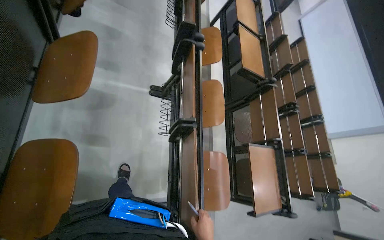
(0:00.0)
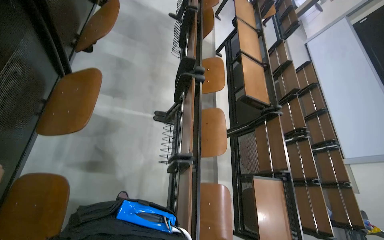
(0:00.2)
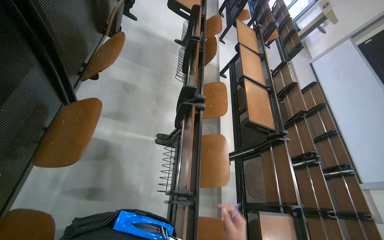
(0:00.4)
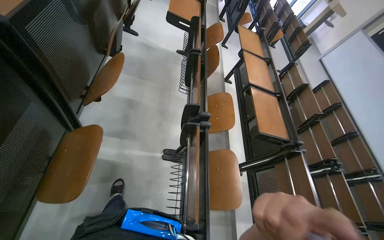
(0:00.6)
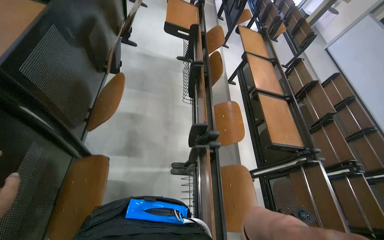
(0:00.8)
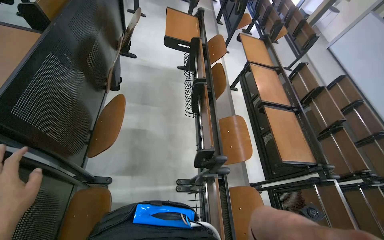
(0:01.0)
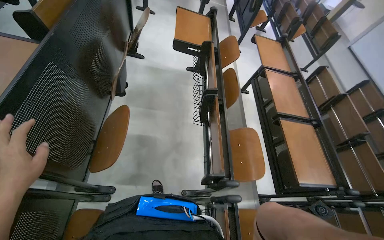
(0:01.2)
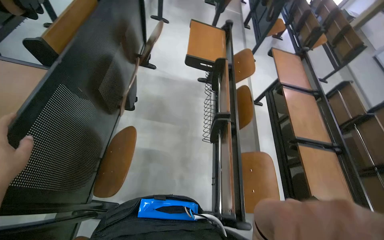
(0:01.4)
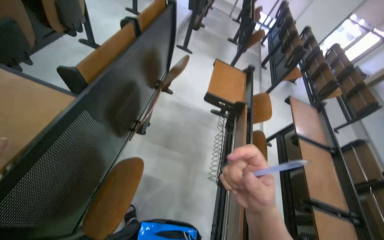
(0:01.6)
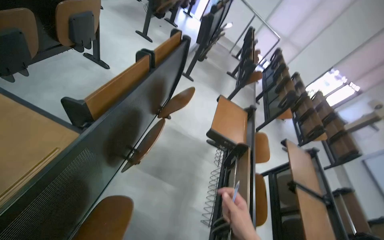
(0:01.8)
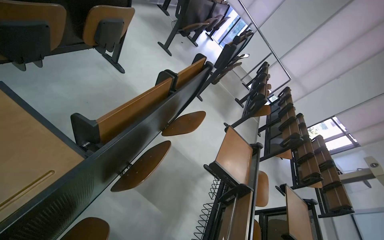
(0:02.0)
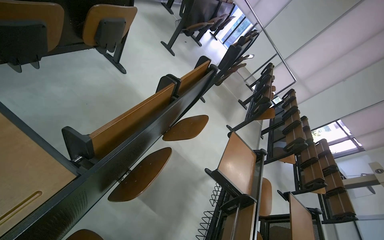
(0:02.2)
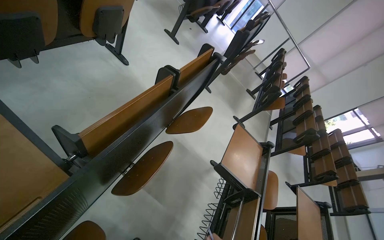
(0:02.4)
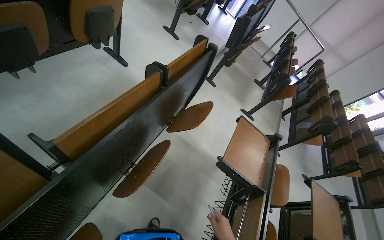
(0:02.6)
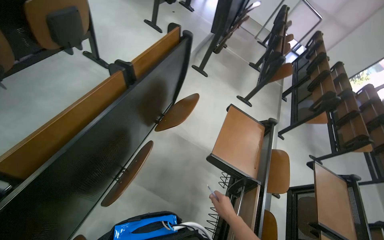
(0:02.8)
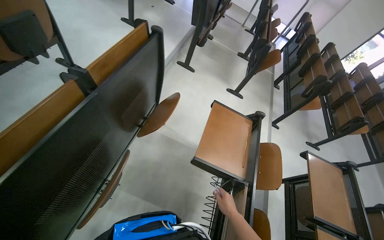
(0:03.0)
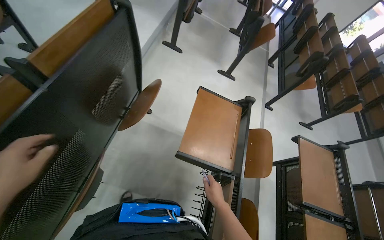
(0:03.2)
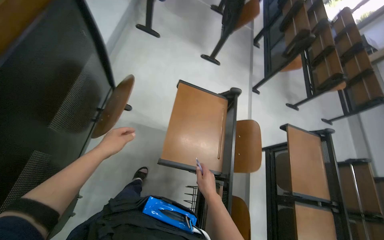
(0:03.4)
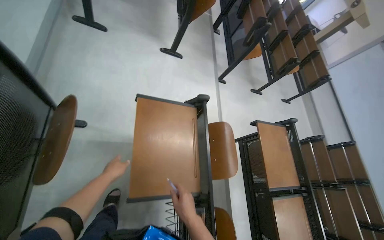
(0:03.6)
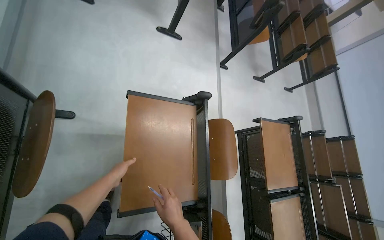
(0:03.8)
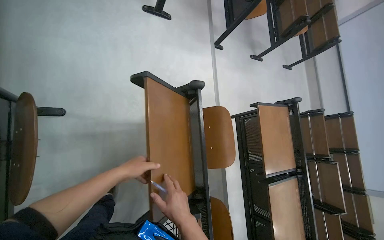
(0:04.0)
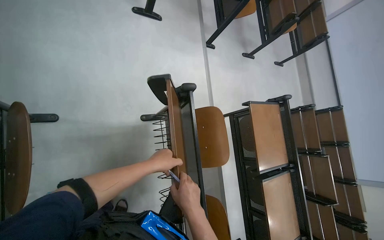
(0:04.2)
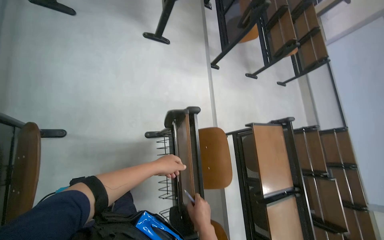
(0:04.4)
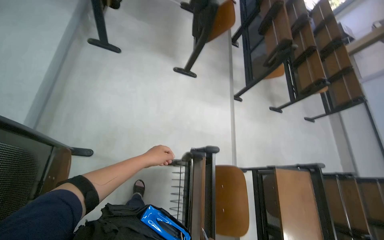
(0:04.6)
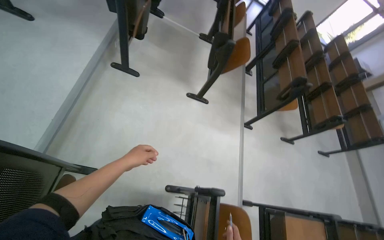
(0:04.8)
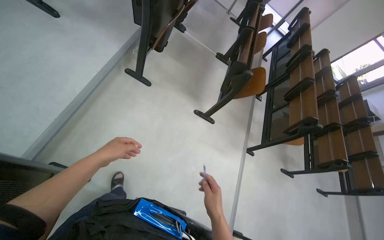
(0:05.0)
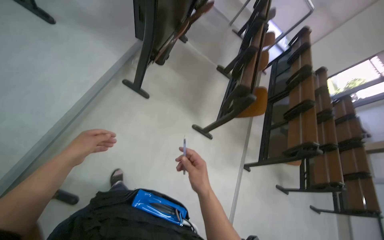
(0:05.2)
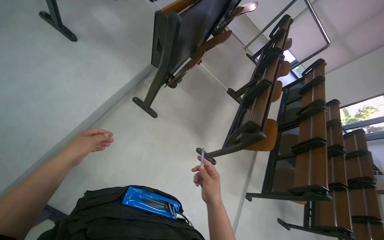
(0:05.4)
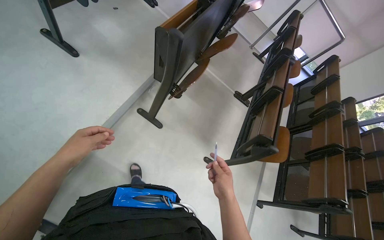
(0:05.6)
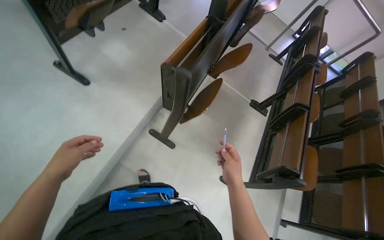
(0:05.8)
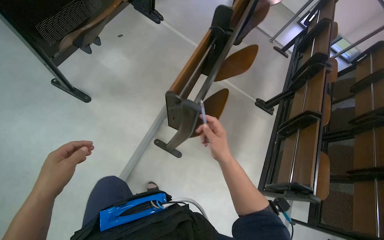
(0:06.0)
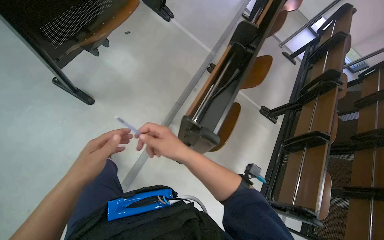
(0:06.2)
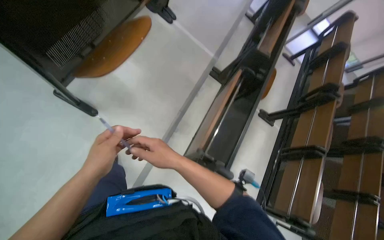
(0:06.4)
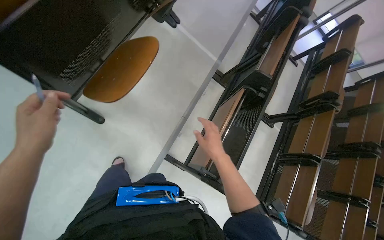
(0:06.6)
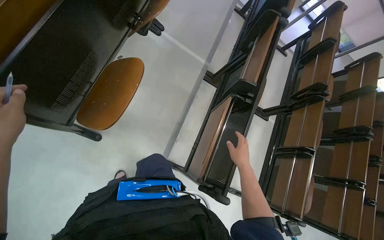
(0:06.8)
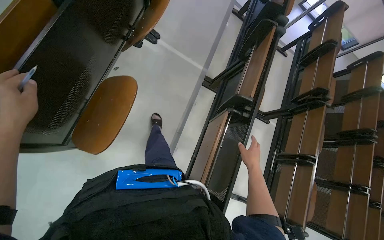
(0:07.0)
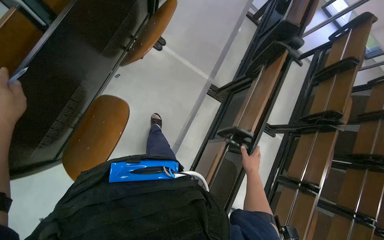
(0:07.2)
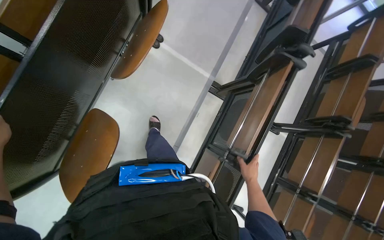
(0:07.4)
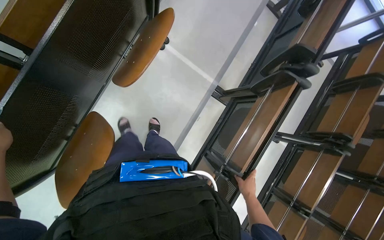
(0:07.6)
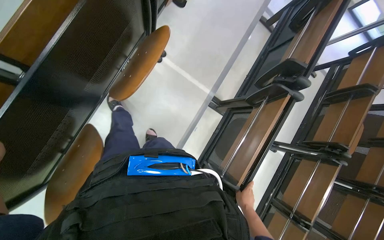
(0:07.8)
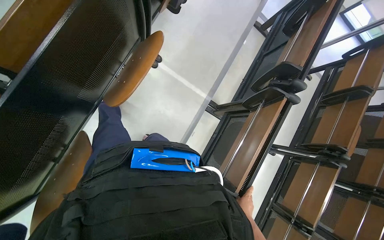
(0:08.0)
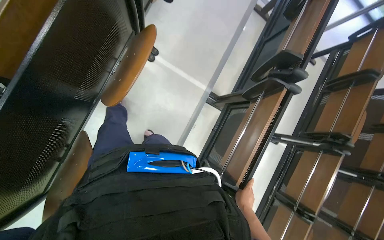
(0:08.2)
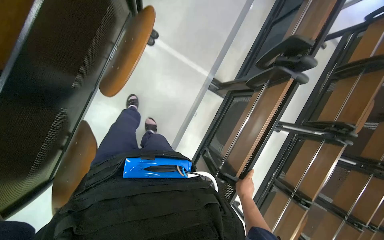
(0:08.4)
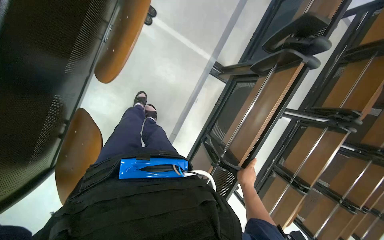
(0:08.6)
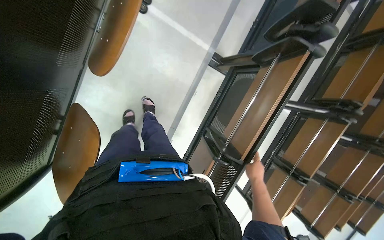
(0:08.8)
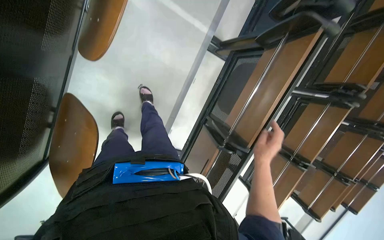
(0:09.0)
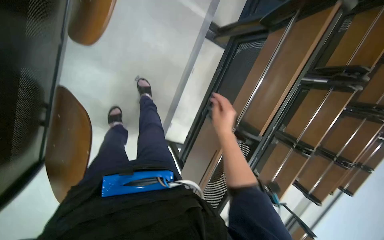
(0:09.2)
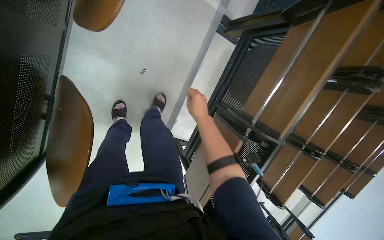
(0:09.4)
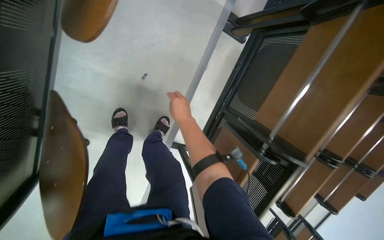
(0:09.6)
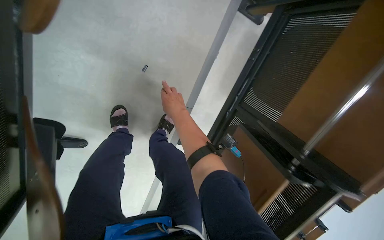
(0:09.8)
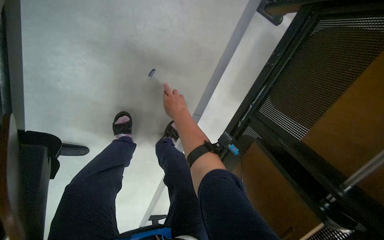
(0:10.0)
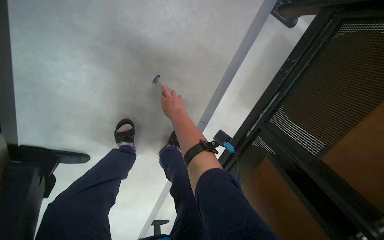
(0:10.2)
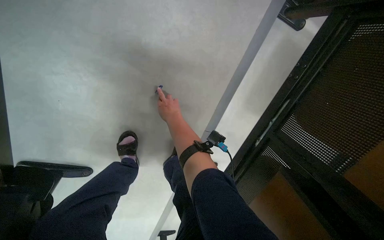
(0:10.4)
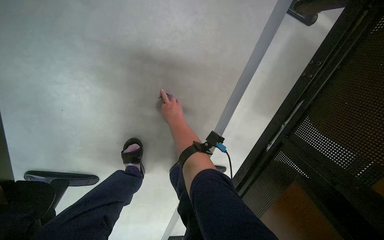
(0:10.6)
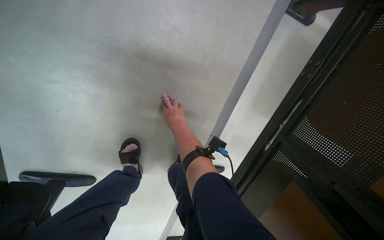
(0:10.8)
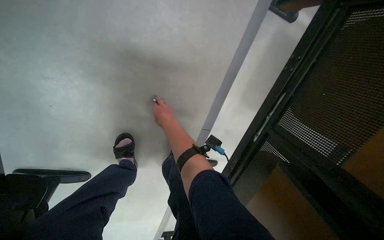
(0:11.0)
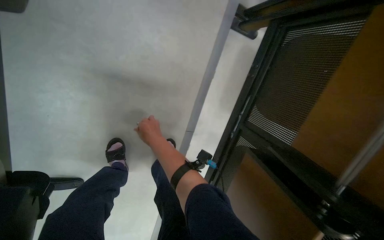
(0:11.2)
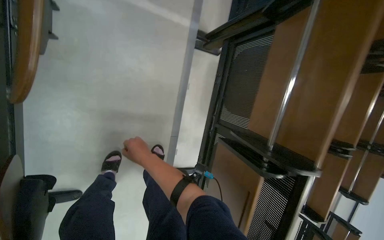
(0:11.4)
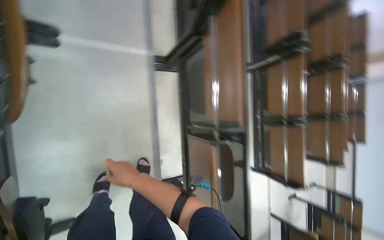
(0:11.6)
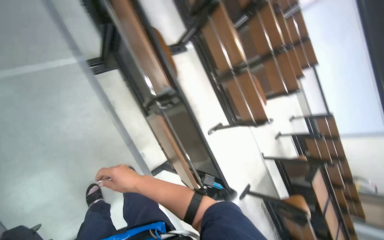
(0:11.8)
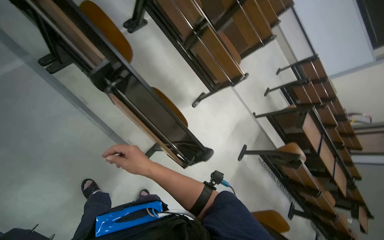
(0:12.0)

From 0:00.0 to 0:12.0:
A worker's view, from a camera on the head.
Job: organizing items.
The whole recording: Folding desks in lecture hall. The worker folds up multiple desks in the lecture hall.
From 0:00.0 to 0:01.6: The head travels roughly 1 m. The view swings roughly 20 degrees to the left. The view tilts approximately 20 degrees upward.
From 0:01.6 to 0:03.0: The wearer moves some 60 cm.
From 0:03.0 to 0:04.4: The wearer moves approximately 70 cm. The head rotates roughly 25 degrees to the right. The view tips downward by some 25 degrees.
From 0:04.4 to 0:06.0: The camera travels some 1 m. The head rotates about 30 degrees to the left. The wearer looks about 15 degrees further upward.
From 0:06.0 to 0:07.6: The camera is carried about 1 m. The wearer looks approximately 25 degrees further downward.
From 0:07.6 to 0:09.0: The wearer looks about 15 degrees further downward.
From 0:09.0 to 0:10.4: The wearer moves about 60 cm.
From 0:10.4 to 0:12.0: The wearer moves some 80 cm. The head turns to the right by some 70 degrees.

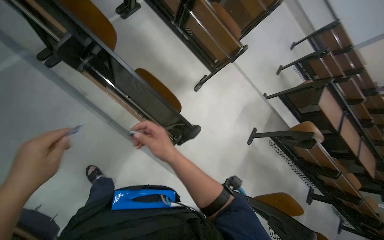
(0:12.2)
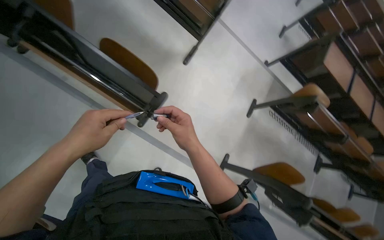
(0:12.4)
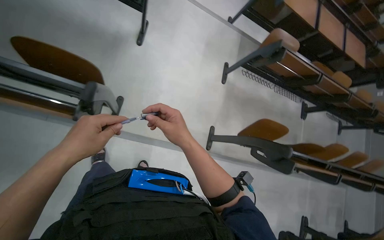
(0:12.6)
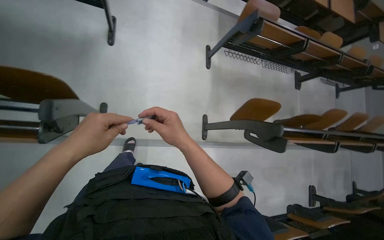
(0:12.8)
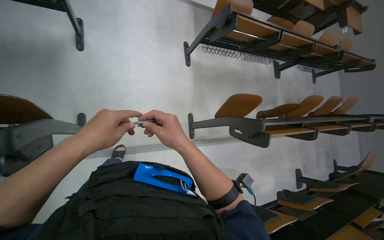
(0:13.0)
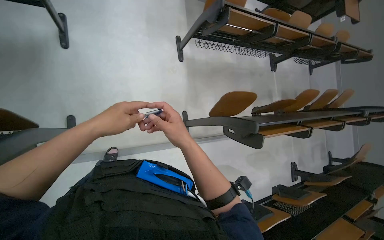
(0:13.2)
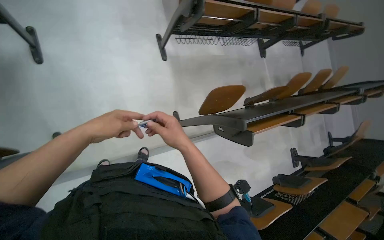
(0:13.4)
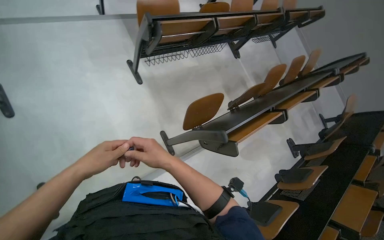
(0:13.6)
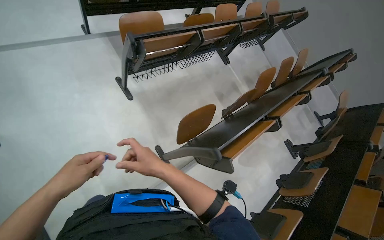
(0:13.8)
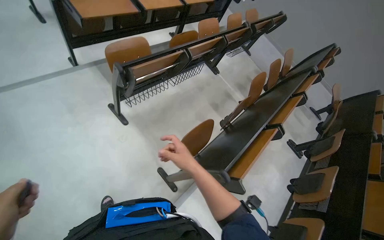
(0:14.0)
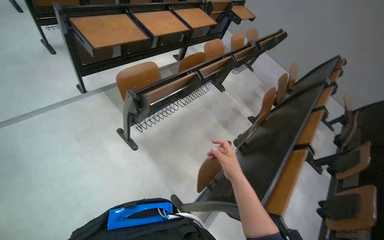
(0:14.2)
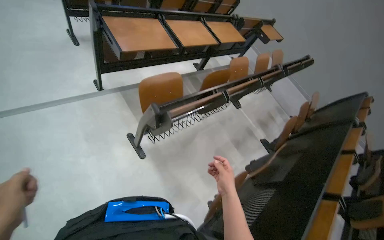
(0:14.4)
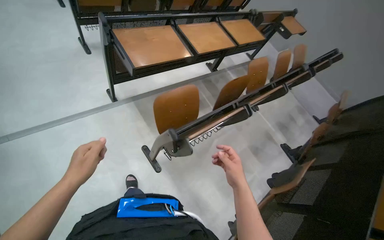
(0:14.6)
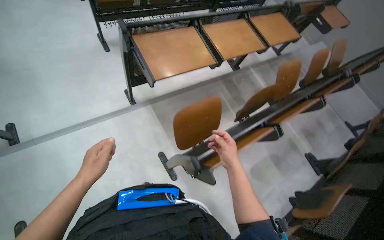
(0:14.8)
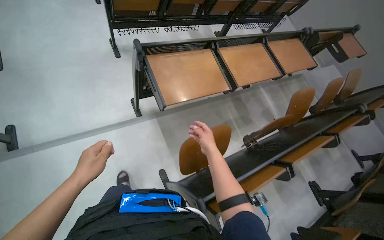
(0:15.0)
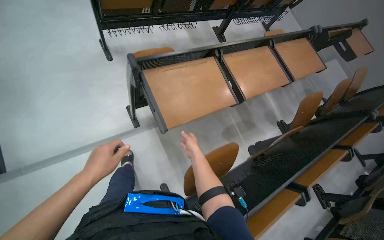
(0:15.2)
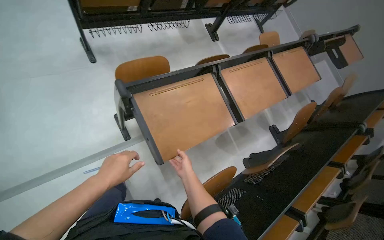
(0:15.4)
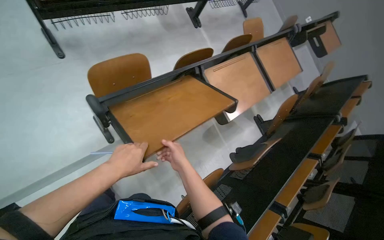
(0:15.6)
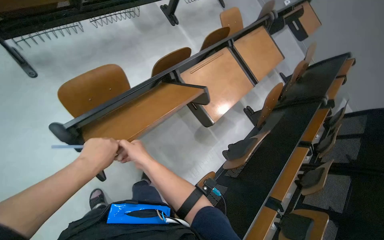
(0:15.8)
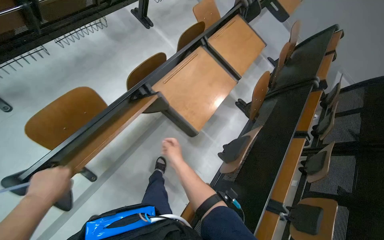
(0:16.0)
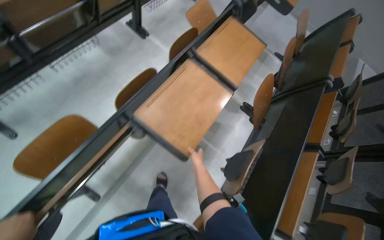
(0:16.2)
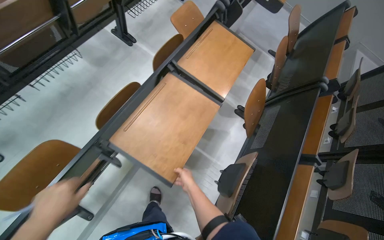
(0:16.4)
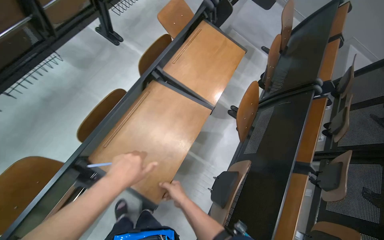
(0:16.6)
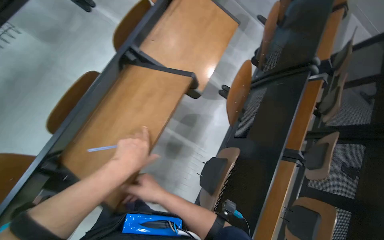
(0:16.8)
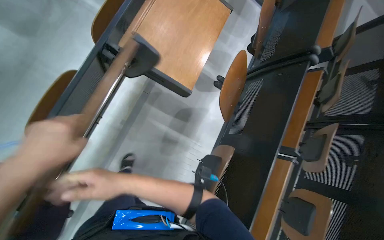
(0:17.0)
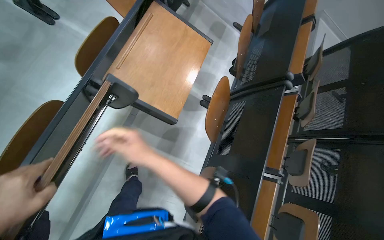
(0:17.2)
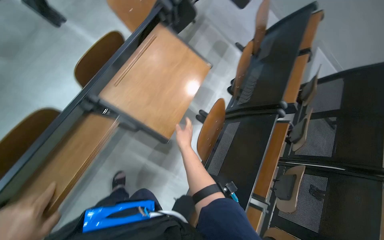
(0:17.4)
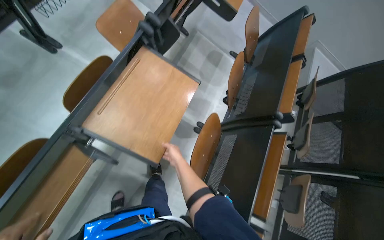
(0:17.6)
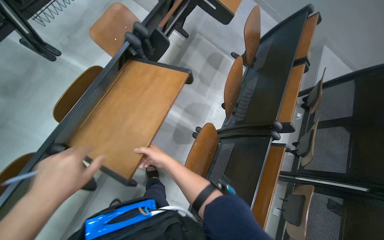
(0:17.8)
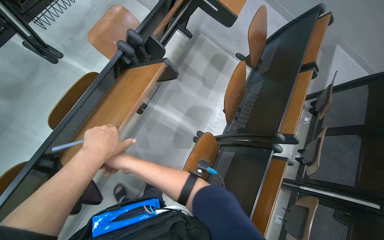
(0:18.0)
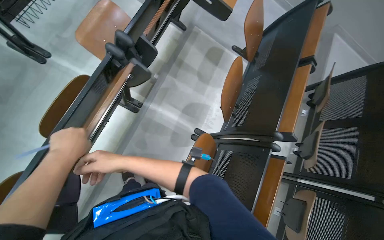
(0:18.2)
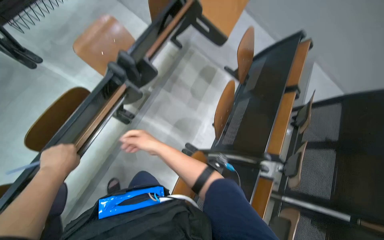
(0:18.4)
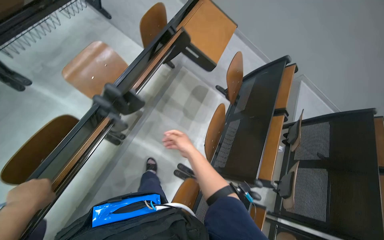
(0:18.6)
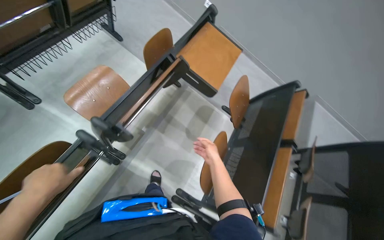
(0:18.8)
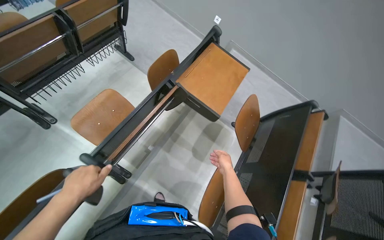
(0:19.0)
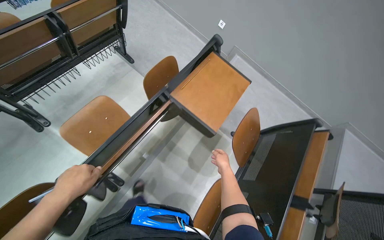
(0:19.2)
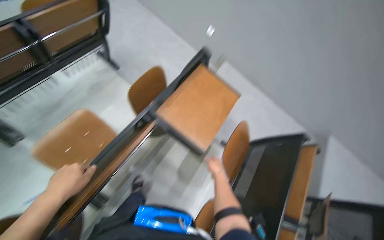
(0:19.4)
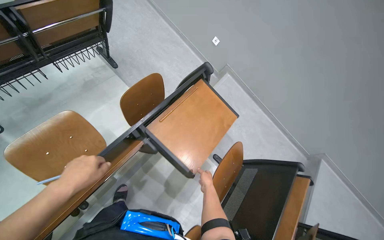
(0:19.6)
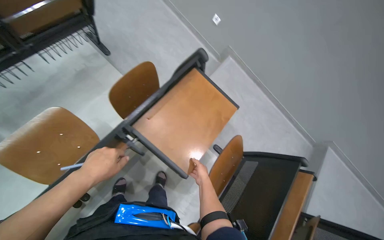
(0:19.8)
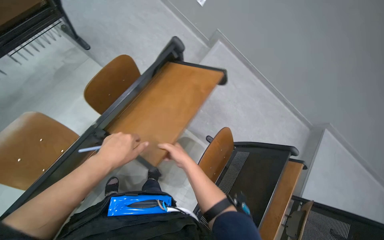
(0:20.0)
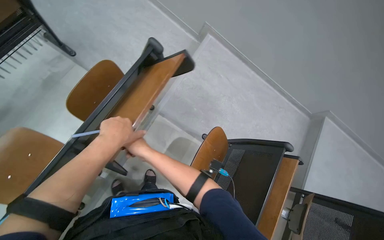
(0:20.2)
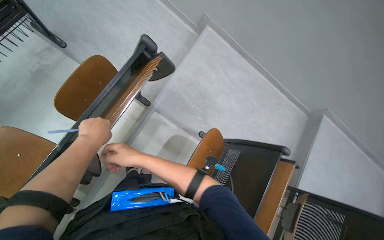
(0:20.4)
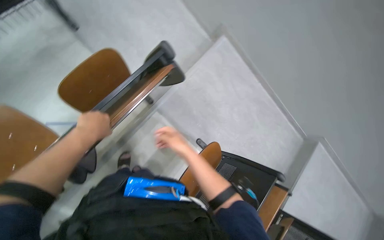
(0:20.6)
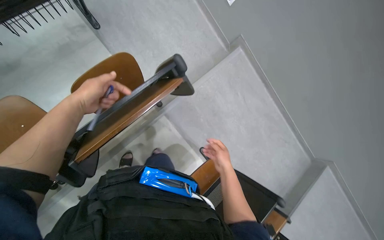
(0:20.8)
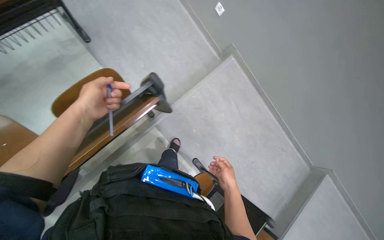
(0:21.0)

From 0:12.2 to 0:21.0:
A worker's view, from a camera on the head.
Job: organizing items.
The whole recording: Folding desks in lecture hall. The worker folds up multiple desks in the lecture hall.
From 0:12.2 to 0:13.6: The wearer moves about 90 cm. The view tips downward by roughly 20 degrees. The scene turns about 60 degrees counterclockwise in the picture.
From 0:13.6 to 0:15.2: The camera is carried approximately 1 m.
From 0:15.2 to 0:16.6: The camera travels approximately 90 cm. The view tips downward by approximately 15 degrees. Everything in view rotates some 30 degrees counterclockwise.
From 0:16.6 to 0:18.0: The camera is carried about 60 cm.
From 0:18.0 to 0:19.6: The camera is carried some 80 cm. The wearer looks some 15 degrees further upward.
From 0:19.6 to 0:21.0: The wearer moves approximately 50 cm.
